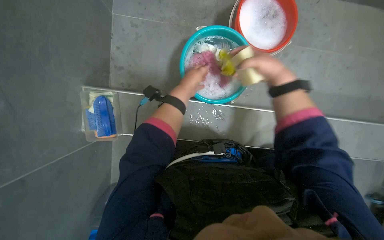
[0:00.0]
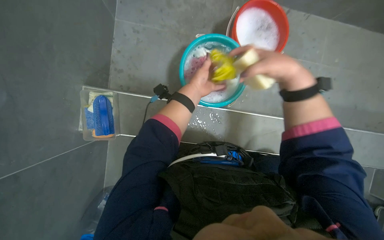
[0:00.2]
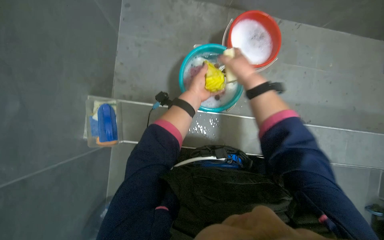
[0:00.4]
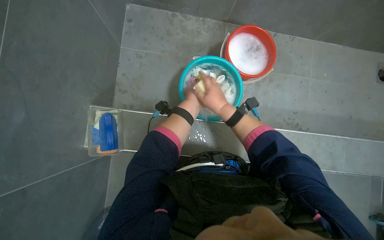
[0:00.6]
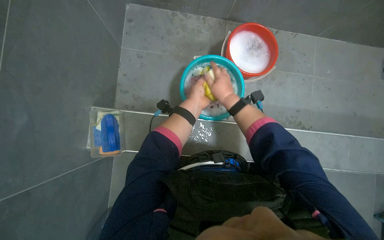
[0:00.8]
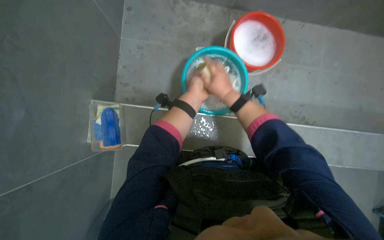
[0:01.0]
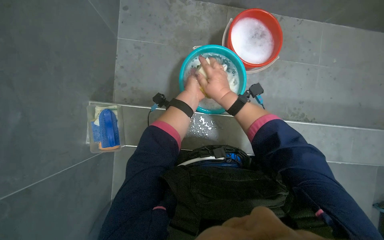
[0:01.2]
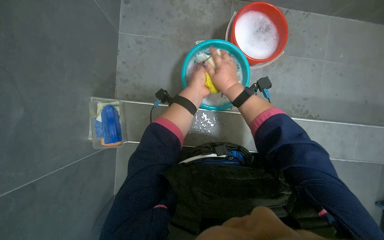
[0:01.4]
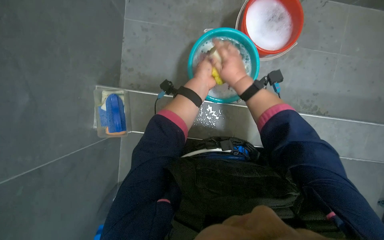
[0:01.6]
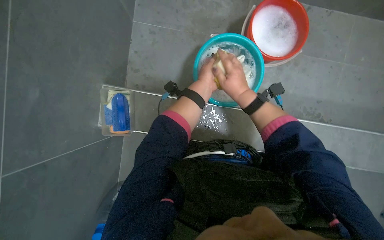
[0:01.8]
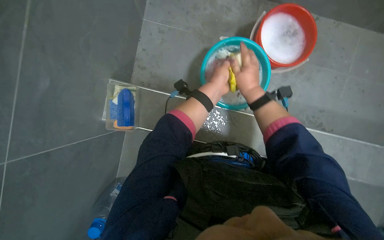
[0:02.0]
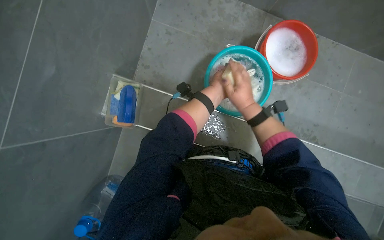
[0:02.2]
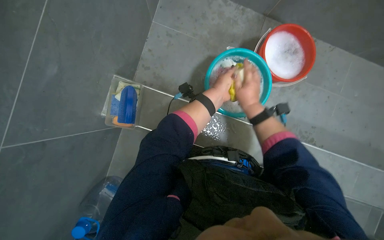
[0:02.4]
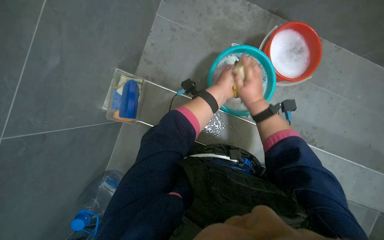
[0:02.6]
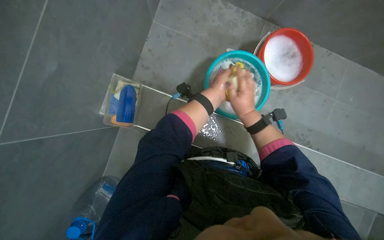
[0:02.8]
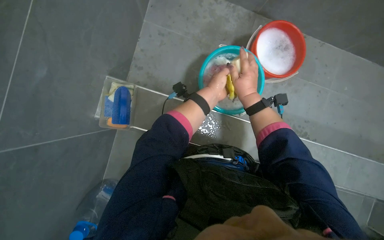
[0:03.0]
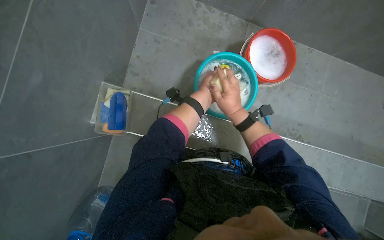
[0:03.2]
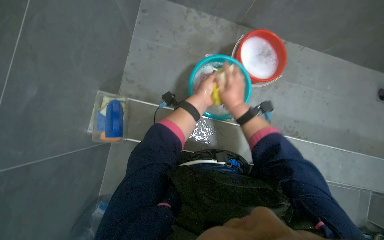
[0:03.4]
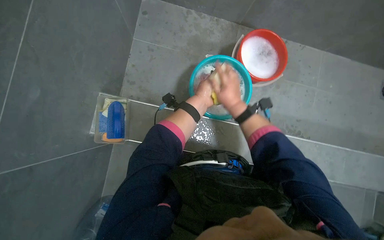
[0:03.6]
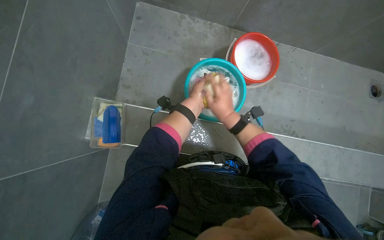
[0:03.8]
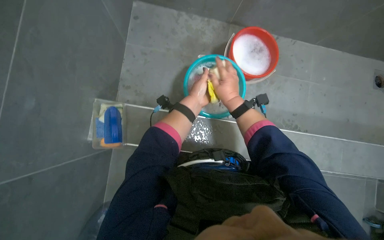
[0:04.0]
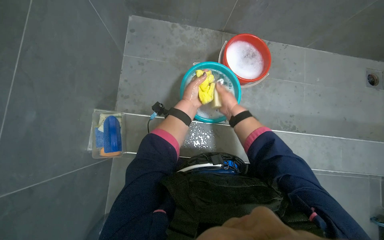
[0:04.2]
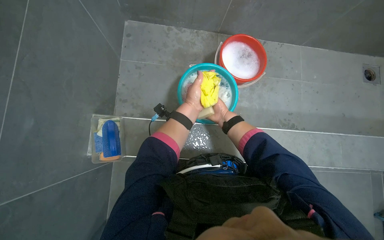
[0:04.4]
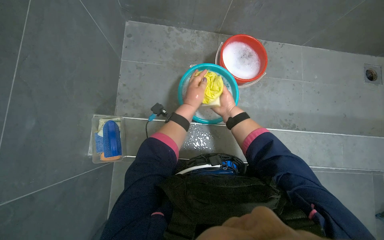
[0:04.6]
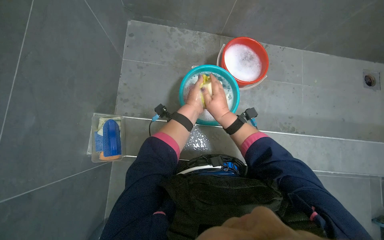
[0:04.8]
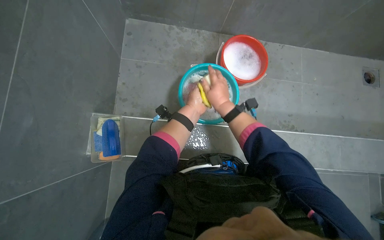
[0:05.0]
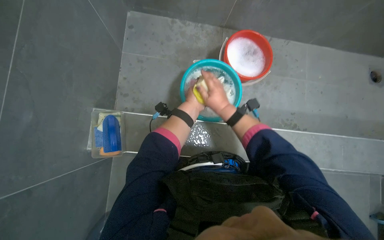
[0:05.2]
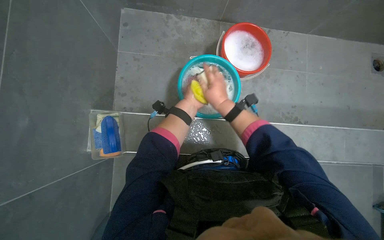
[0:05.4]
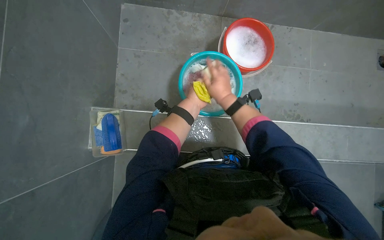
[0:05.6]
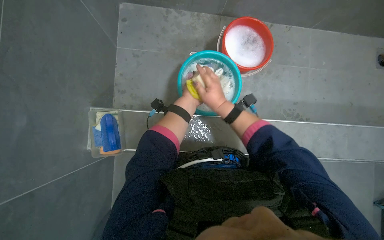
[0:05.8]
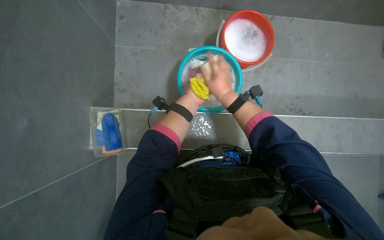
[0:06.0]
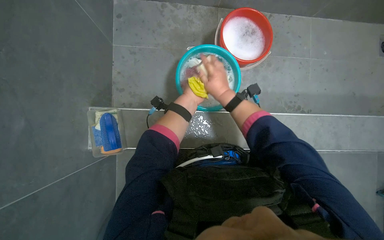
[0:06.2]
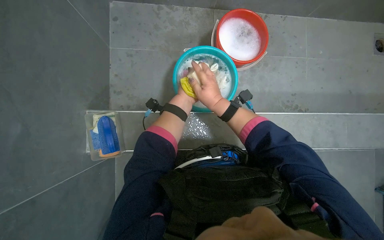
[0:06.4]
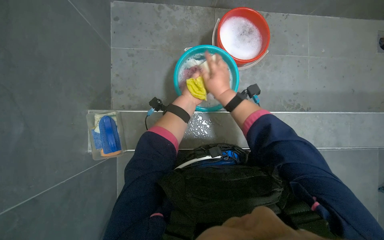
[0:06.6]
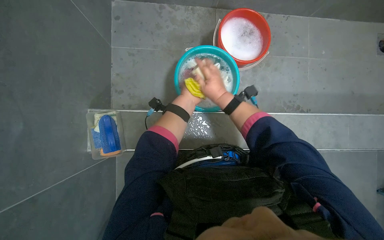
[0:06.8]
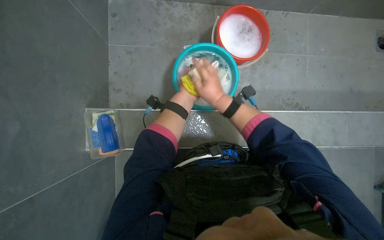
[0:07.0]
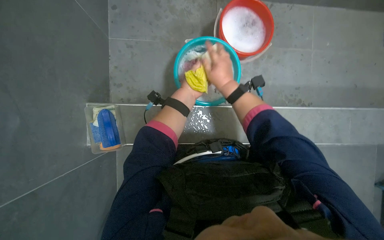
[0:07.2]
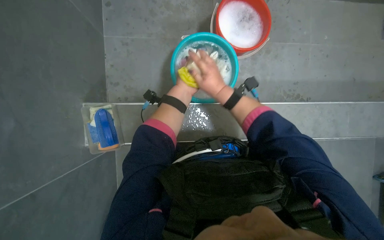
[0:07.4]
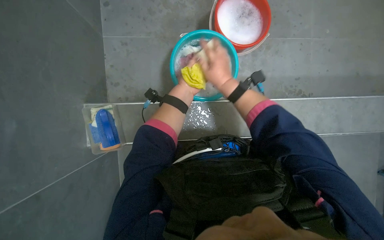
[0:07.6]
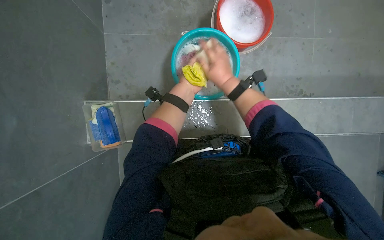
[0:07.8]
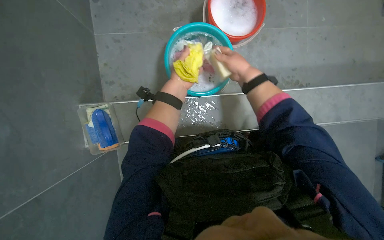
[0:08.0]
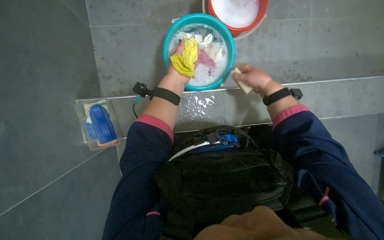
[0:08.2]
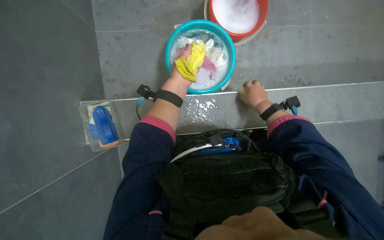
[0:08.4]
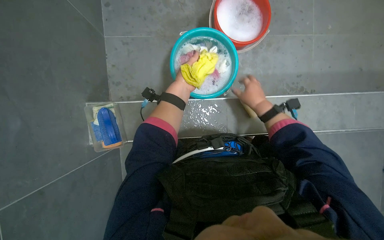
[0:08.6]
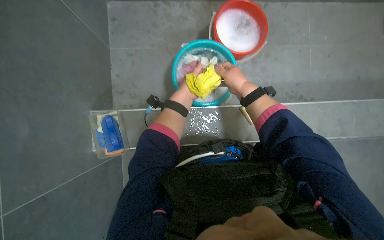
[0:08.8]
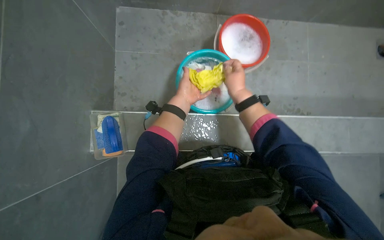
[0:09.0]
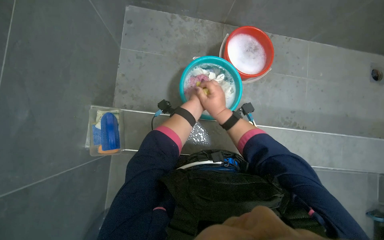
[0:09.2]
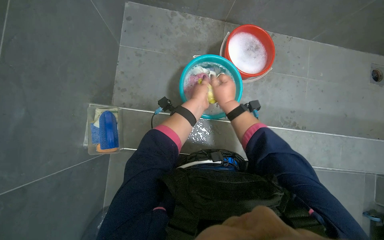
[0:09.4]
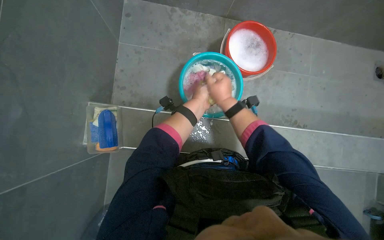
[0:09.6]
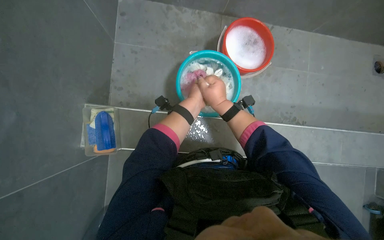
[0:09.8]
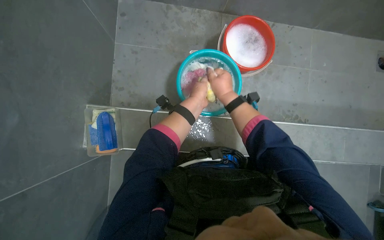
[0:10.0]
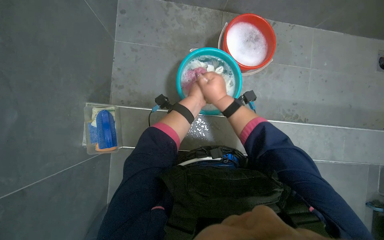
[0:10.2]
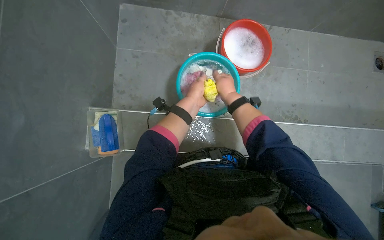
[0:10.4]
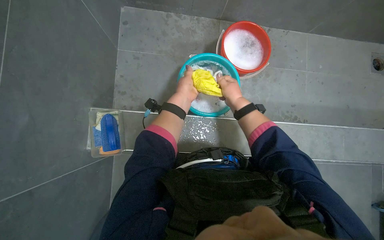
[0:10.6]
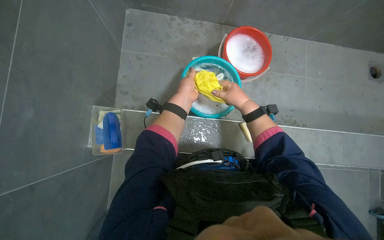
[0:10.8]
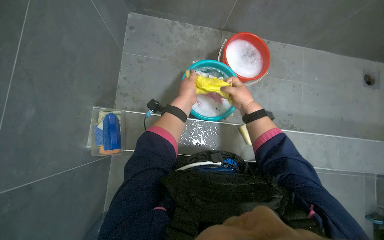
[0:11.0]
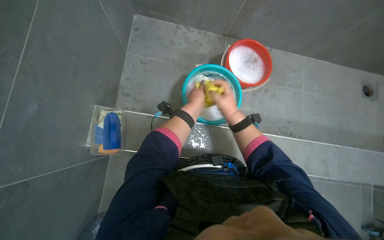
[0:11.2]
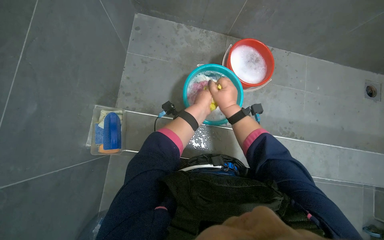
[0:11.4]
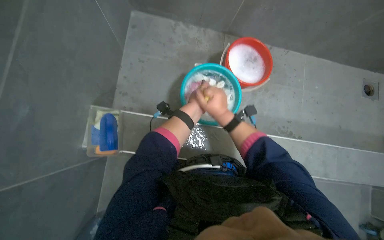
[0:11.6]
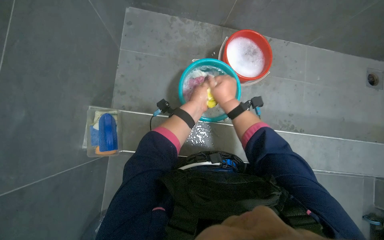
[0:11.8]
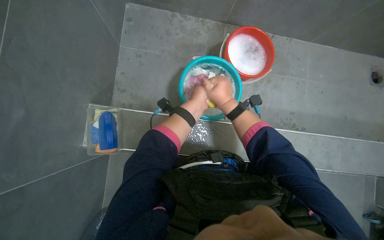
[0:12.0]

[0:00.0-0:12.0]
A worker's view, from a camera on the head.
Job: preparing cleaning supplies.
The whole recording: Washing cloth in bucket. The worker washes a cloth in a bucket, rubbing soap on it to clean it.
0:00.0 to 0:01.6: The right hand heads to the left, covering some 10 cm, and reaches roughly 5 cm farther from the camera, then returns.
0:03.0 to 0:04.4: The right hand shifts approximately 10 cm farther from the camera.
0:04.4 to 0:06.0: The right hand heads nearer to the camera, covering about 10 cm.
0:07.6 to 0:09.0: The right hand moves roughly 20 cm to the right and comes back.

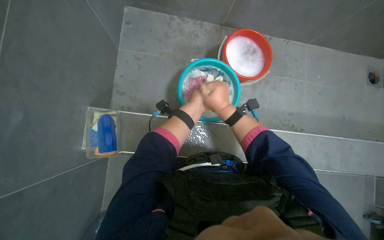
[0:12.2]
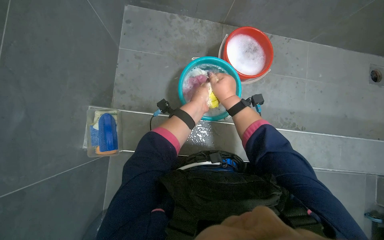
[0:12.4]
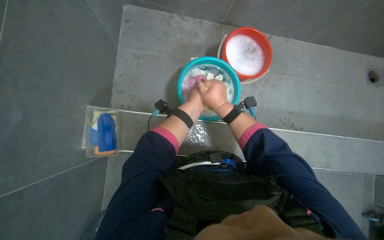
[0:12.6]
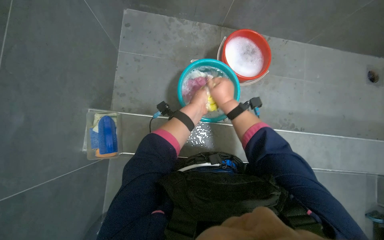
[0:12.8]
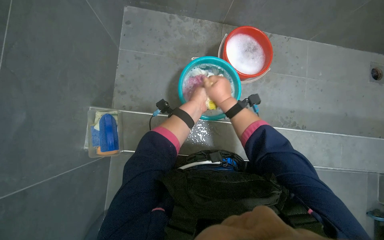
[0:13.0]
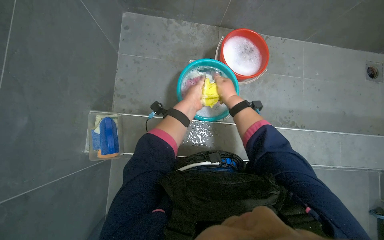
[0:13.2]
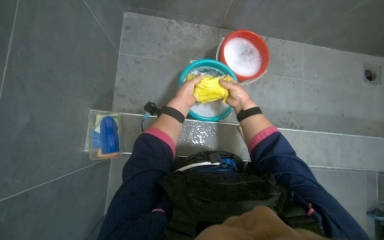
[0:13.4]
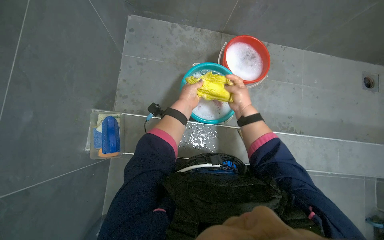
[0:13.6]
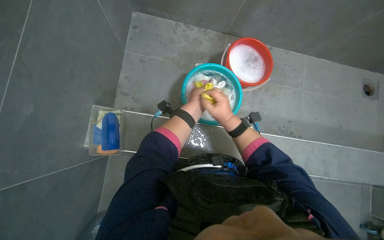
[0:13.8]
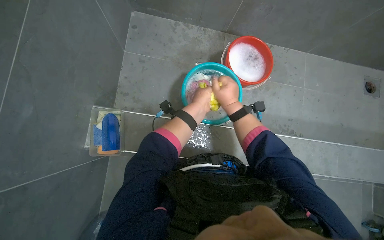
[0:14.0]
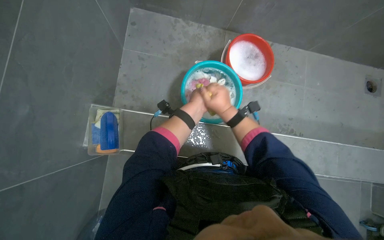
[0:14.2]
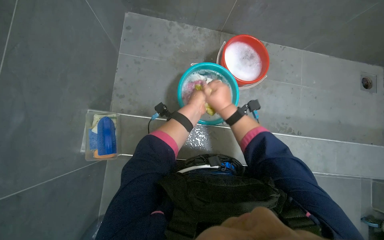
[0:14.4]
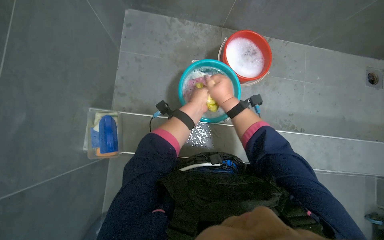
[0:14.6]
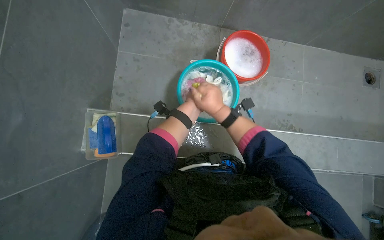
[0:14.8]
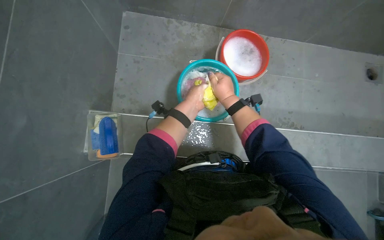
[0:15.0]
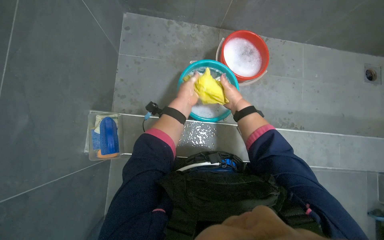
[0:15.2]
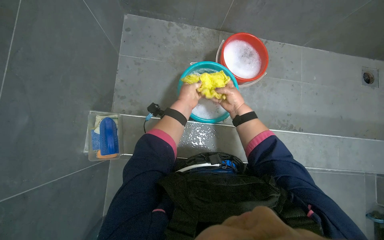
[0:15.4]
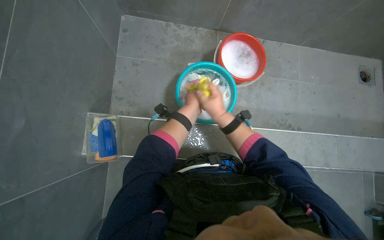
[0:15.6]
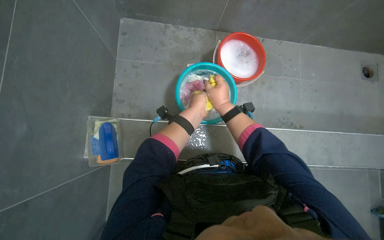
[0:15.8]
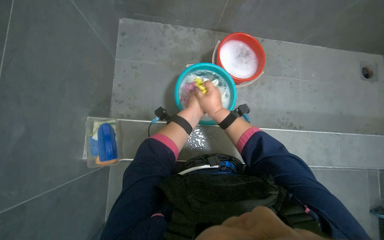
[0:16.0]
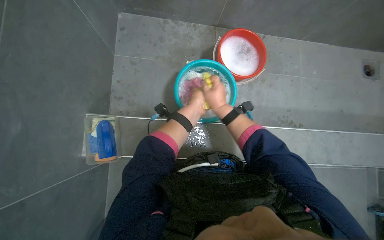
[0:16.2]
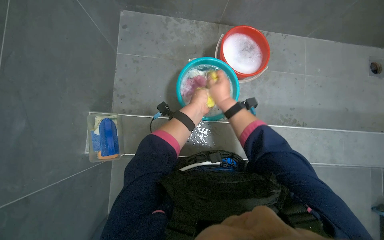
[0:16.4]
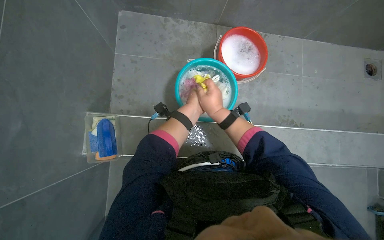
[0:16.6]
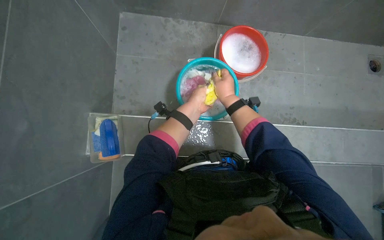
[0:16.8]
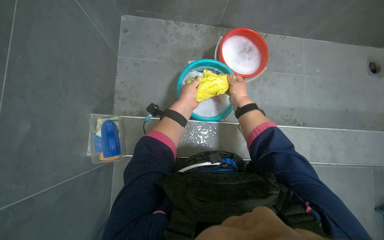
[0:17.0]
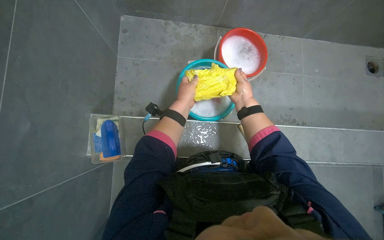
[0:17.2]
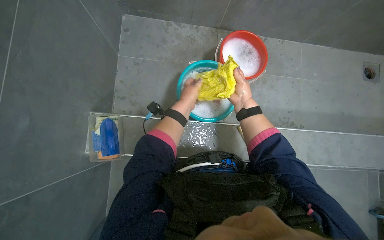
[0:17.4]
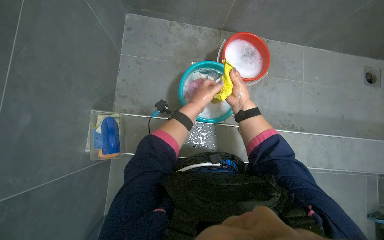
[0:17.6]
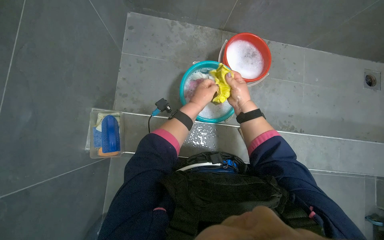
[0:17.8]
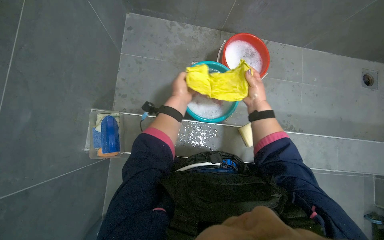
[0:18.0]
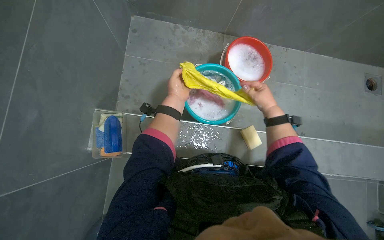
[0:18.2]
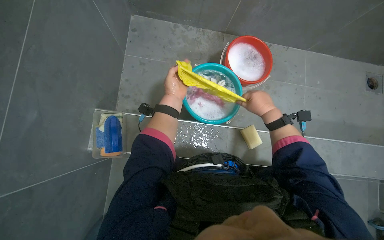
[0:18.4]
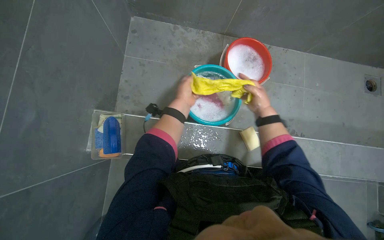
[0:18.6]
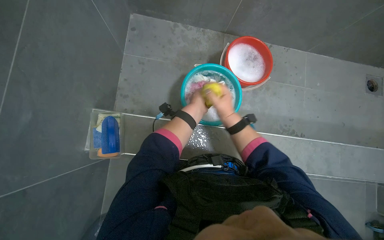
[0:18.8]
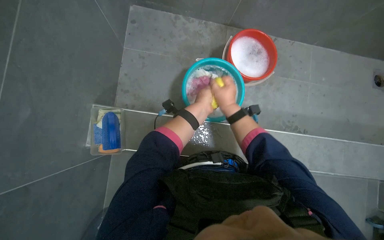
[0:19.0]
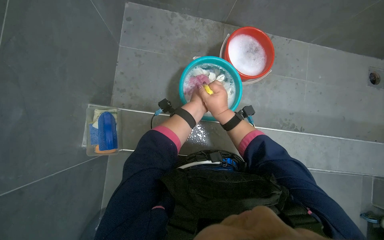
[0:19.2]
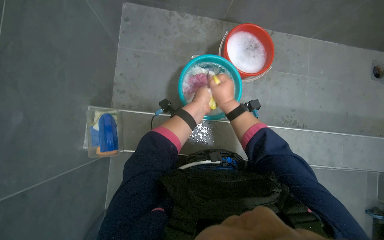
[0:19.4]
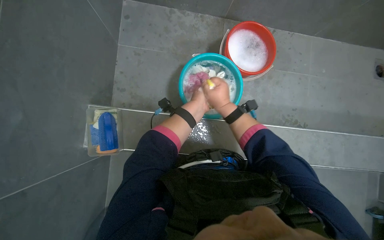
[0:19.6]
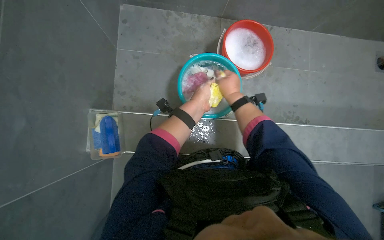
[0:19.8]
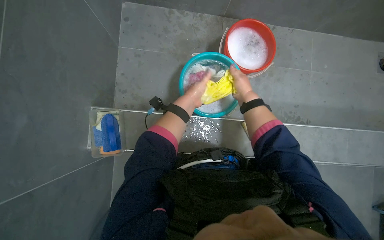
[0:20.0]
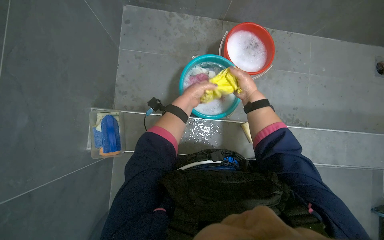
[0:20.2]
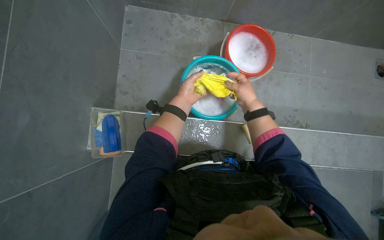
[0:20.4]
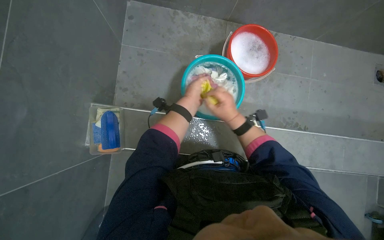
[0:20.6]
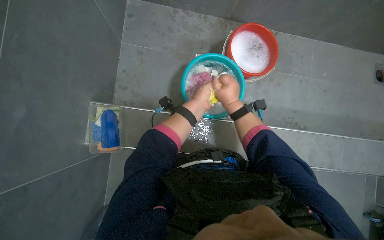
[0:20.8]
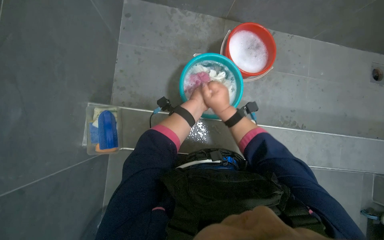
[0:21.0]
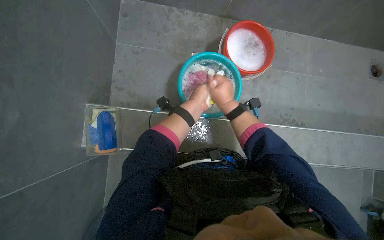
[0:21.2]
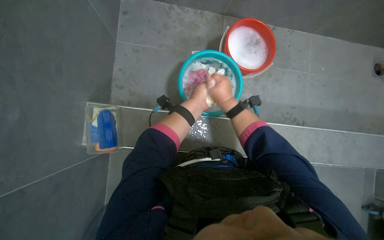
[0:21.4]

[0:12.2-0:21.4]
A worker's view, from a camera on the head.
Job: preparing cleaning supplies.
The whole recording: Washing cloth in bucket. The worker washes a cloth in a bucket, rubbing soap on it to clean it.
0:12.2 to 0:13.8: The right hand moves approximately 10 cm farther from the camera and comes back.
0:16.8 to 0:18.4: The right hand moves to the right, approximately 15 cm.
0:18.4 to 0:19.8: The left hand travels to the right by about 10 cm. Meanwhile the right hand goes some 15 cm to the left.
0:19.8 to 0:21.4: The right hand goes to the right and returns, about 10 cm each way.
